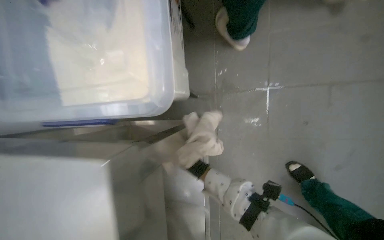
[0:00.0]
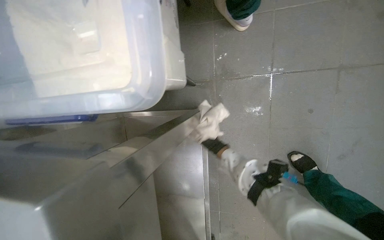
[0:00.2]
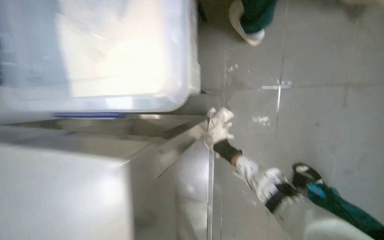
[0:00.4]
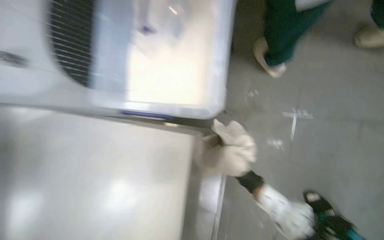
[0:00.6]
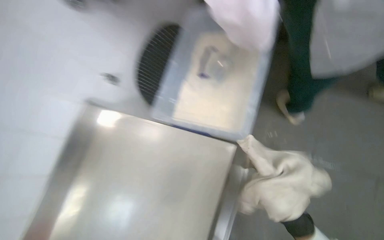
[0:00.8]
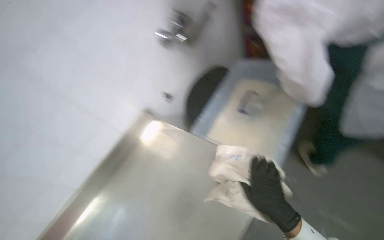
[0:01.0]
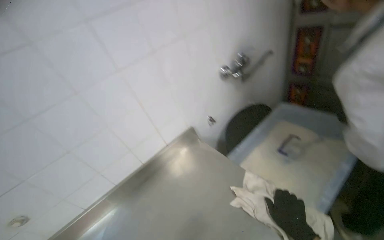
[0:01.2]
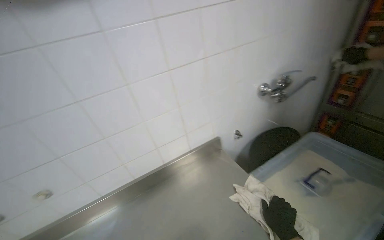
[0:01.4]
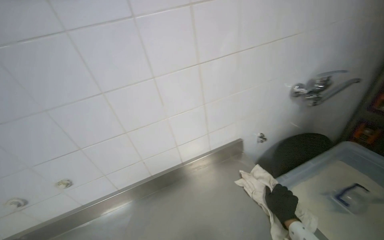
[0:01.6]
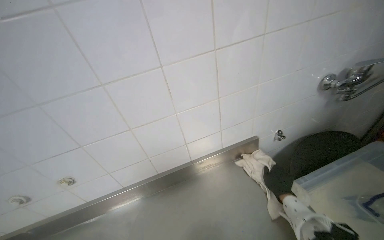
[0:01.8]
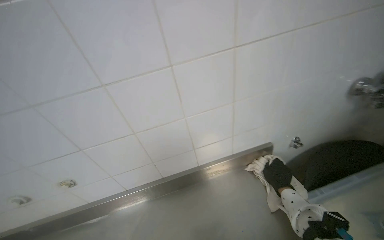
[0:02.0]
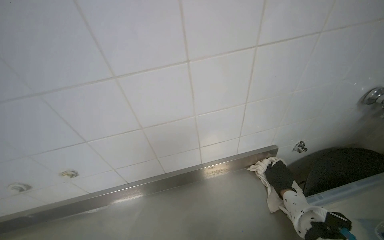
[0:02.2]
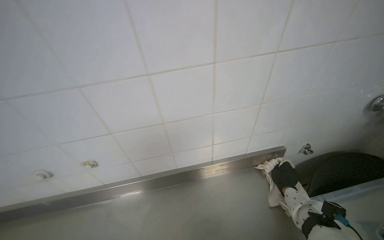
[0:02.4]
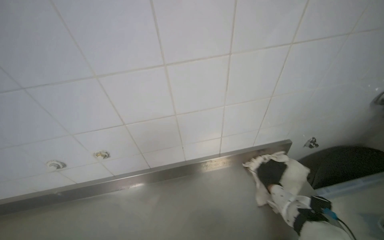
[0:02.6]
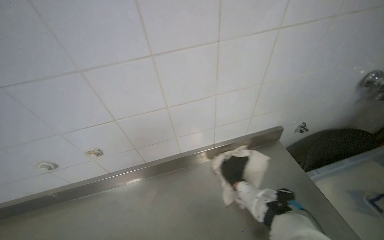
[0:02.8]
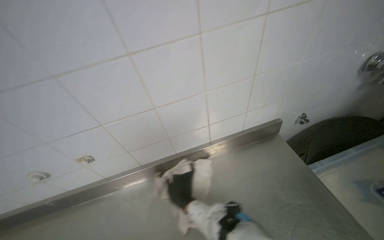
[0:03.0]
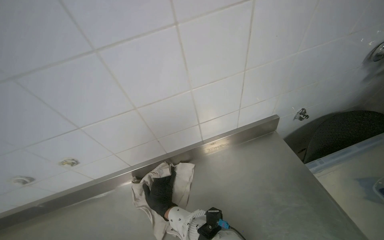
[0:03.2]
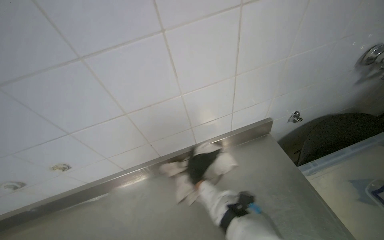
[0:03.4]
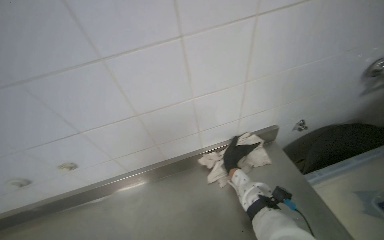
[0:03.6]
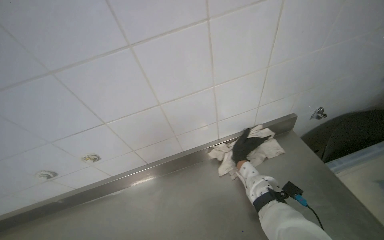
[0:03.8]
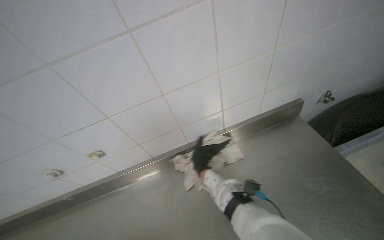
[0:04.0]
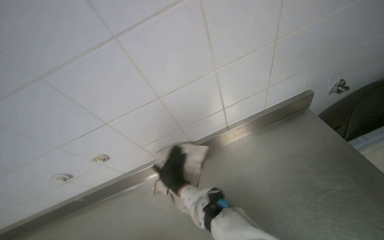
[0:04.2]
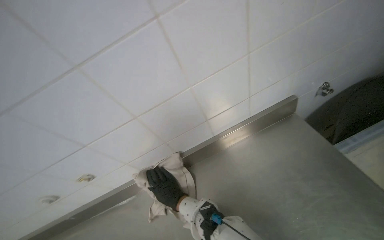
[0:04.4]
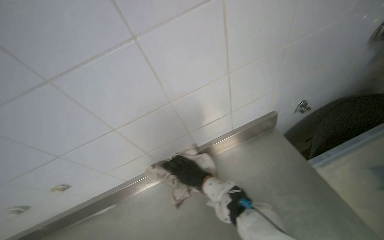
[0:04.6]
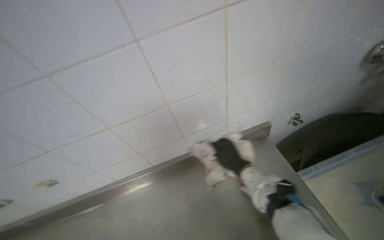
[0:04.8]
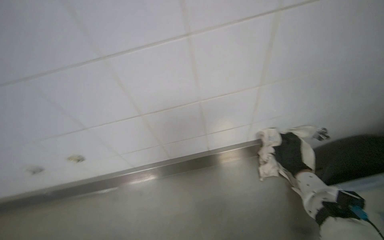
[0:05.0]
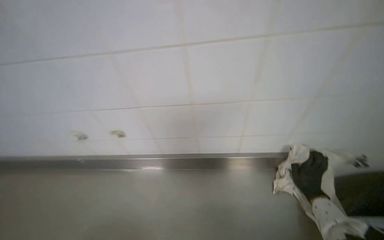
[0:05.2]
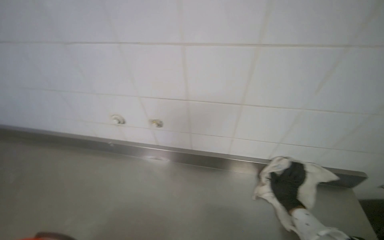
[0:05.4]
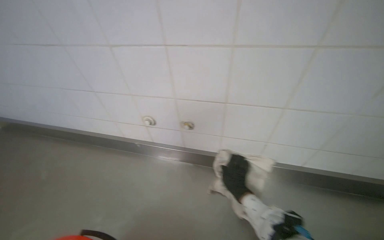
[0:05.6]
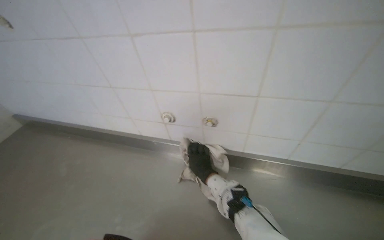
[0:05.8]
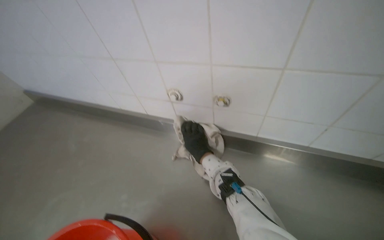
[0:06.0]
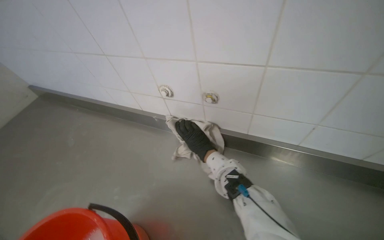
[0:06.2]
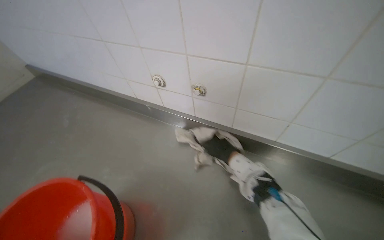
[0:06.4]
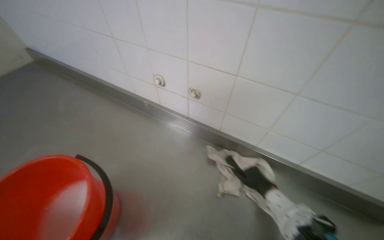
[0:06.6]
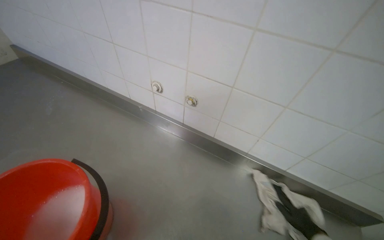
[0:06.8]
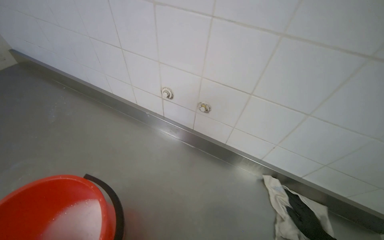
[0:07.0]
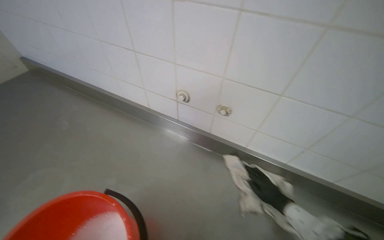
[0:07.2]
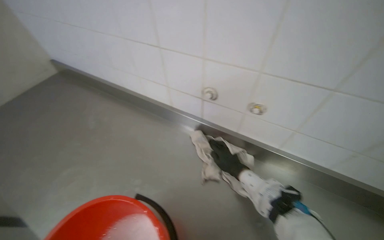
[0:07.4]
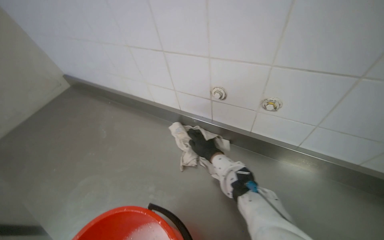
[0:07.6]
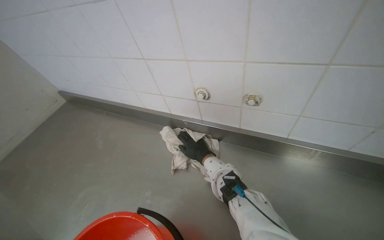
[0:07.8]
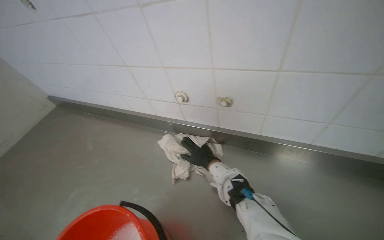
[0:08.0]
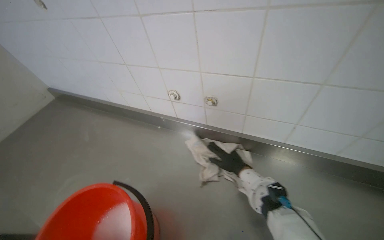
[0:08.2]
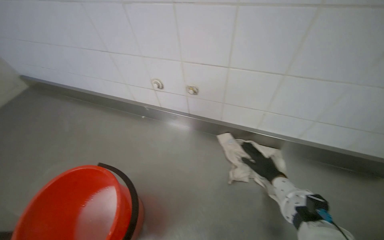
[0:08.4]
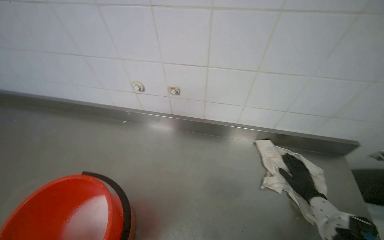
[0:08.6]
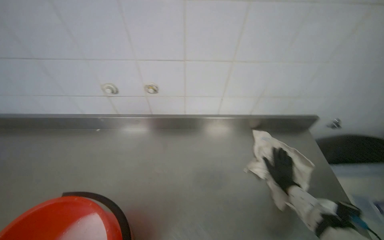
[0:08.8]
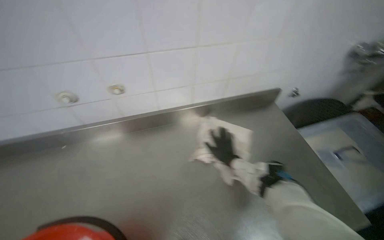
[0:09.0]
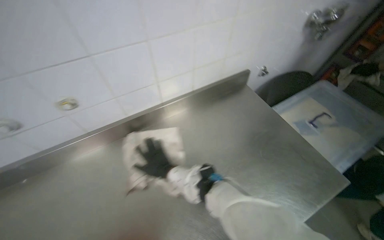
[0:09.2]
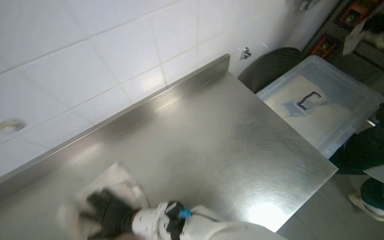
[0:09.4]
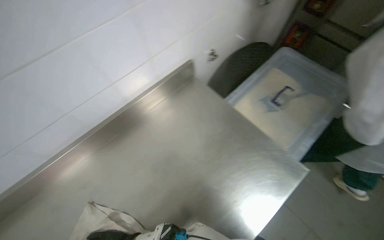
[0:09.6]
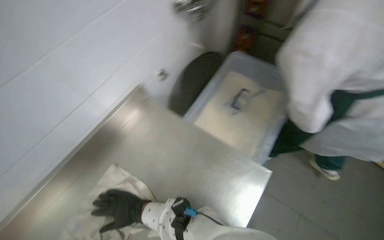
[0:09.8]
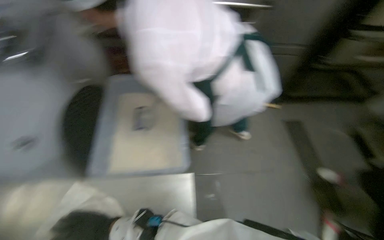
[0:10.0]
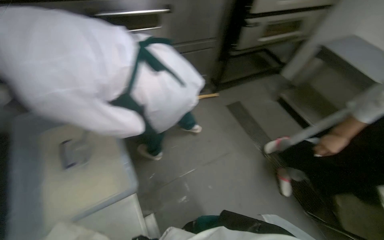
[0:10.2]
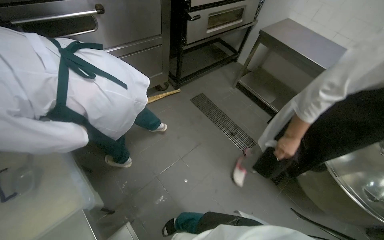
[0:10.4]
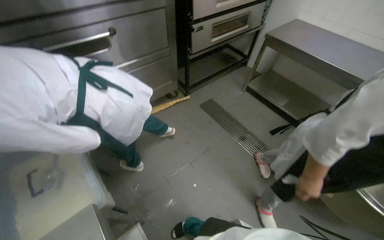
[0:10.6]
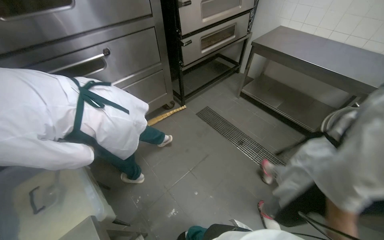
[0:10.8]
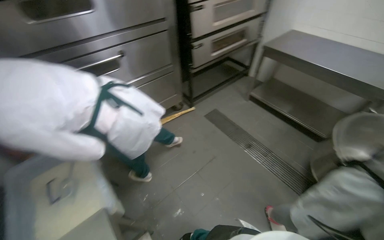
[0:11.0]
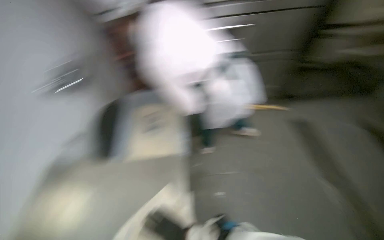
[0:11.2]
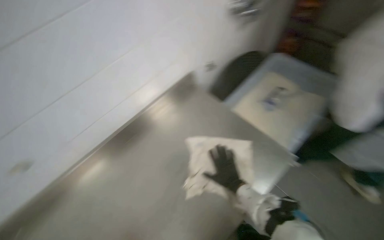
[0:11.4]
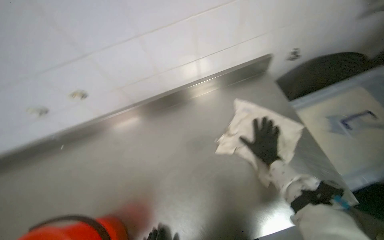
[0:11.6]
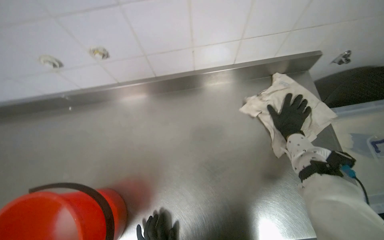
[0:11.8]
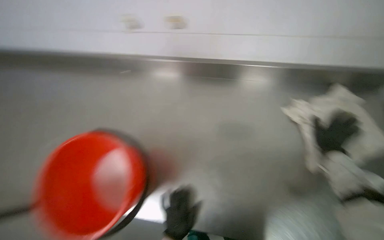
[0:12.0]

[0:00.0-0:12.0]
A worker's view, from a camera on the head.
Job: wiping surfaces.
The whole recording: Cleaning kitchen surfaces. The worker wrings a cloth and wipes down the metal kitchen countertop and oven doors.
0:00.0 to 0:01.6: The camera travels about 50 cm. The wearer's head swings roughly 65 degrees to the left. The view tilts approximately 30 degrees upward.
0:01.6 to 0:03.0: The camera pitches downward, by roughly 15 degrees.
0:03.0 to 0:04.4: The right hand moves roughly 20 cm to the right and comes back.
0:07.6 to 0:09.0: The wearer looks about 45 degrees further to the right.
0:09.0 to 0:10.4: The camera is carried some 60 cm. The wearer's head swings about 90 degrees to the right.
0:10.4 to 0:12.0: The camera is carried about 50 cm. The wearer's head swings some 90 degrees to the left.

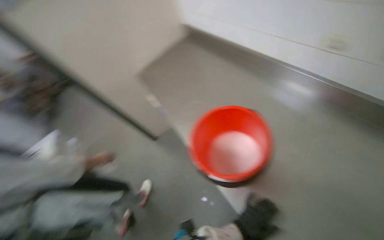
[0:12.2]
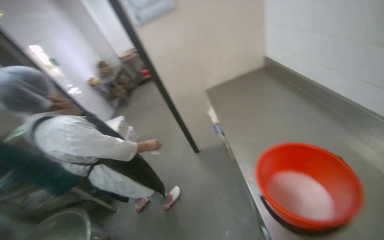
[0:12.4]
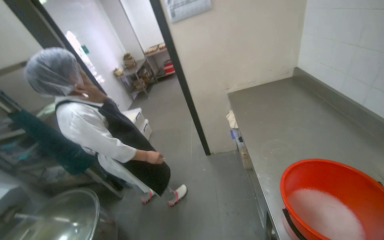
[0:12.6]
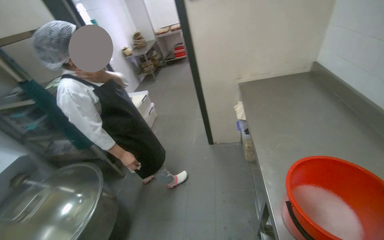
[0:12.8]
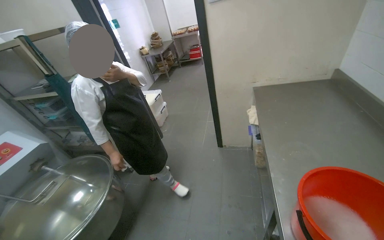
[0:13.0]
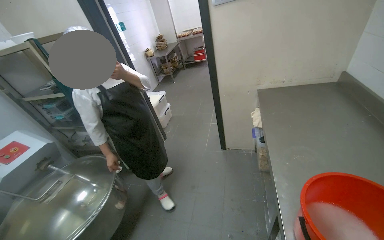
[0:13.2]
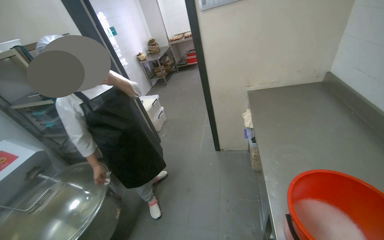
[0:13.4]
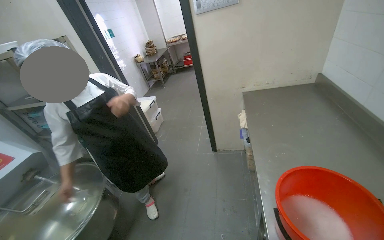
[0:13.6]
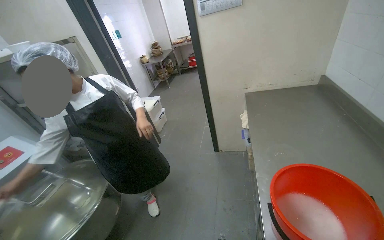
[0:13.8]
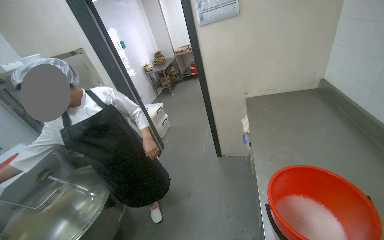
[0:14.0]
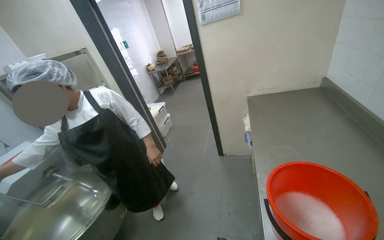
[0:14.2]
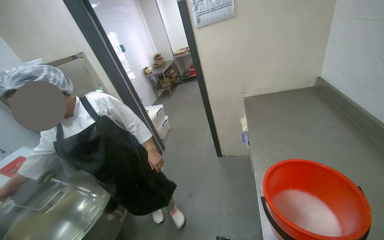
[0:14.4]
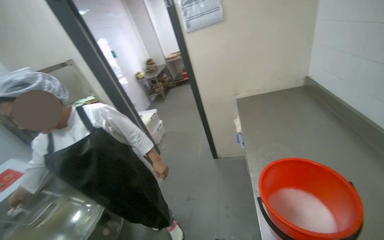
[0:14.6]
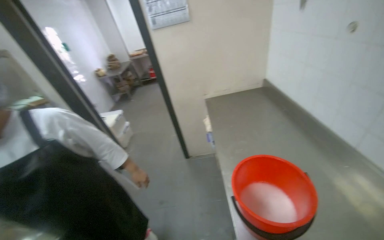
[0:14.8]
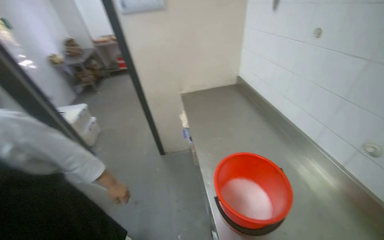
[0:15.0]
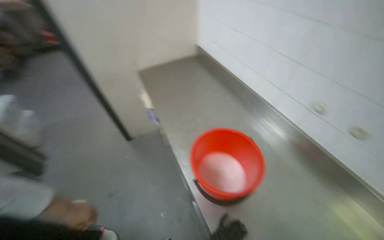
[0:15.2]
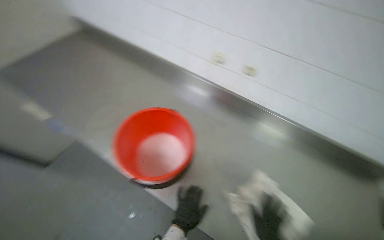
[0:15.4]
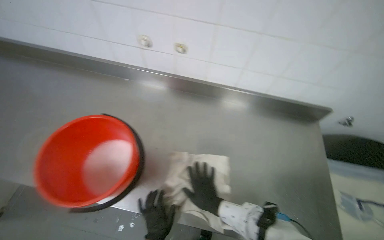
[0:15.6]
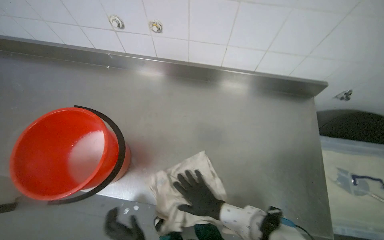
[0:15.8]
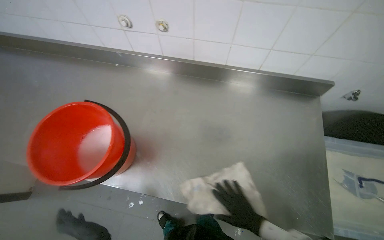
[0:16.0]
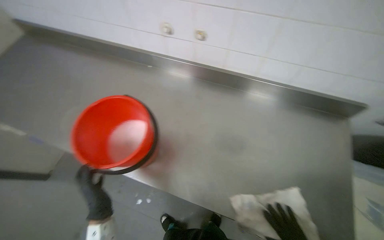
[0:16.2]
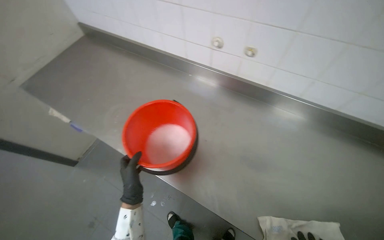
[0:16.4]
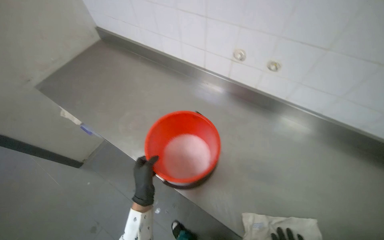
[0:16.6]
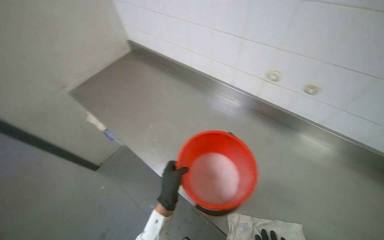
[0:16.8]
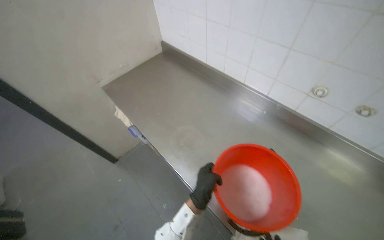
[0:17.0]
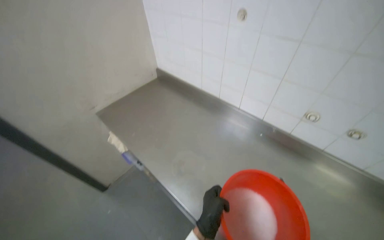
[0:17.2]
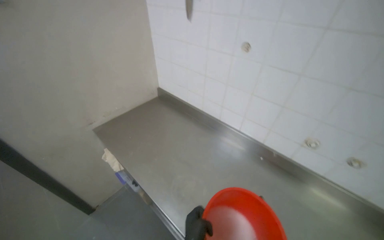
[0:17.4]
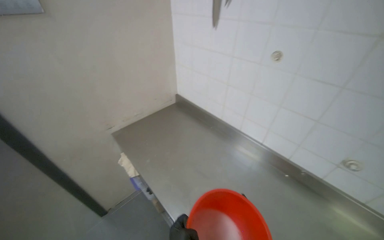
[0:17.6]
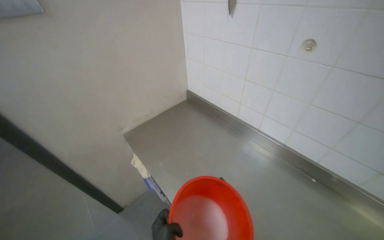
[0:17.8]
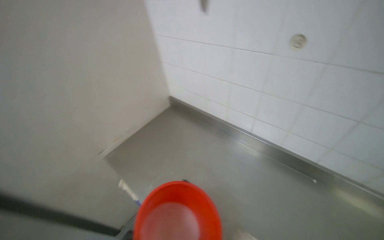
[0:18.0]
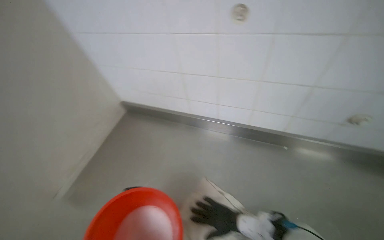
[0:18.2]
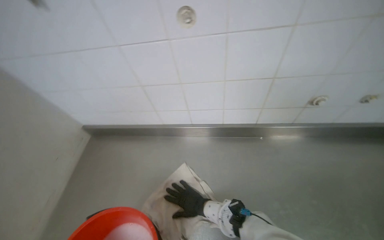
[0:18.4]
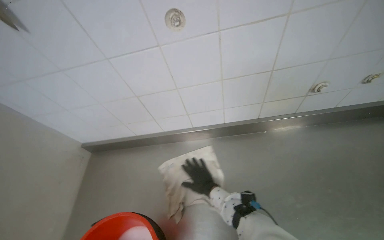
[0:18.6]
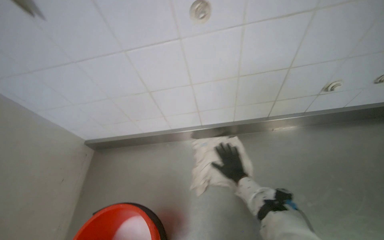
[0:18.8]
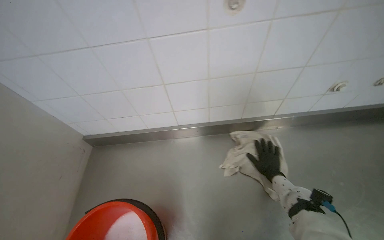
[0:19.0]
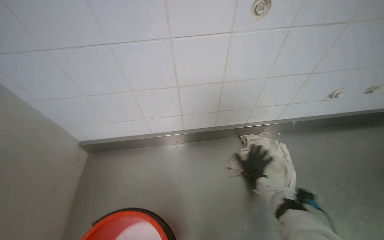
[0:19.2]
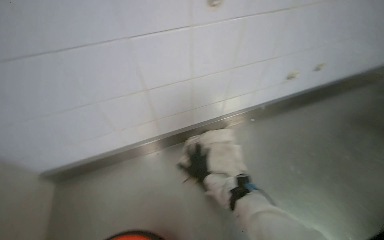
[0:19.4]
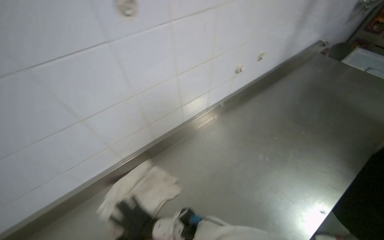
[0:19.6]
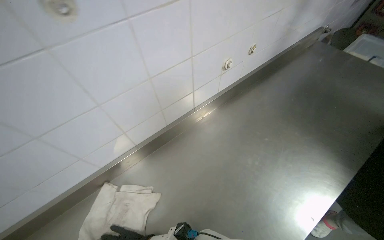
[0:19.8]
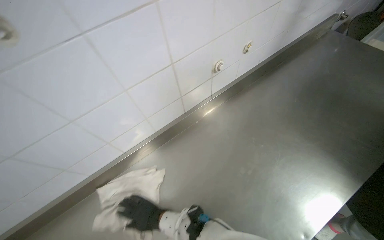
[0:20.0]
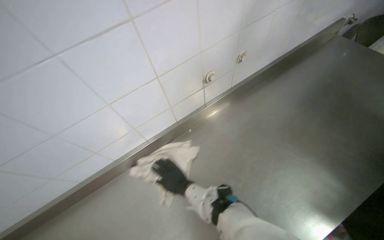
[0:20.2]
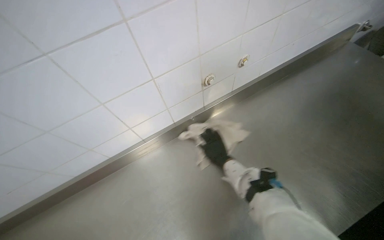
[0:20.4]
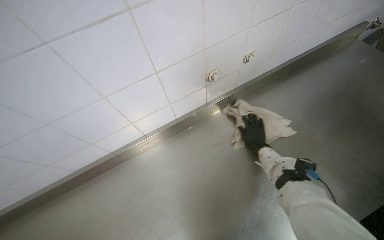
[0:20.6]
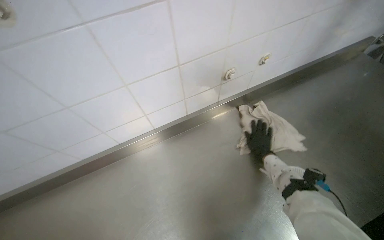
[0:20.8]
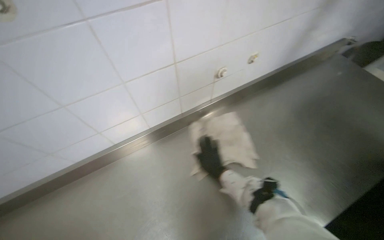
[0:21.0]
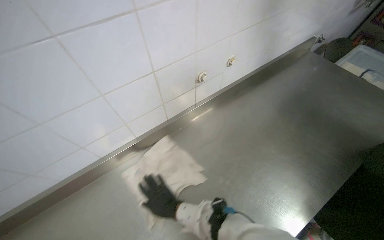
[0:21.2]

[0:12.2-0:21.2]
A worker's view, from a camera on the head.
Job: wiping surfaces.
The whole recording: Cleaning kitchen surfaces. The worker wrings a cloth and wipes down the metal kitchen countertop and oven doors.
0:13.8 to 0:15.2: The wearer's head swings roughly 40 degrees to the right.
0:16.6 to 0:18.2: The camera is carried approximately 40 cm.
0:18.2 to 0:19.8: The right hand moves left and right over some 50 cm, changing direction 2 times.
0:19.8 to 0:21.2: The wearer's head swings roughly 35 degrees to the left. The view tips downward by about 20 degrees.
